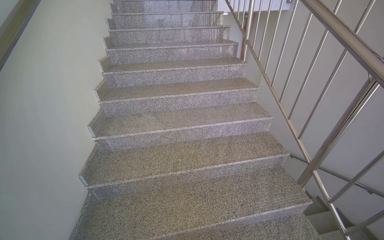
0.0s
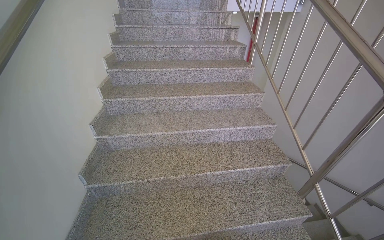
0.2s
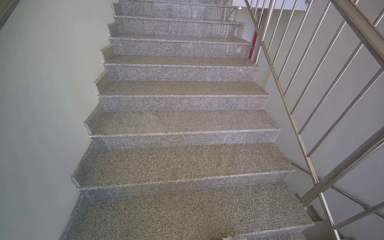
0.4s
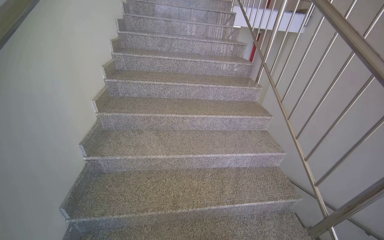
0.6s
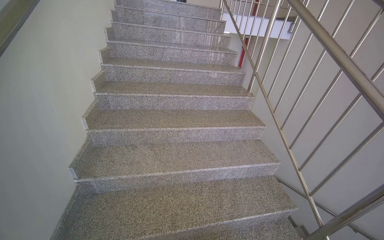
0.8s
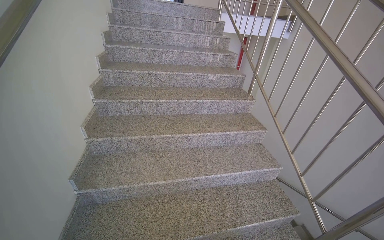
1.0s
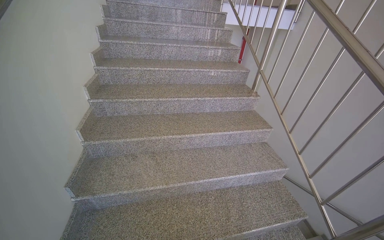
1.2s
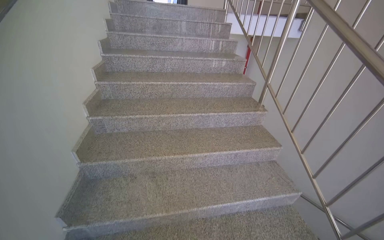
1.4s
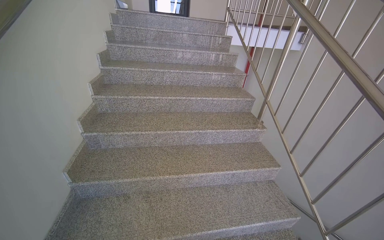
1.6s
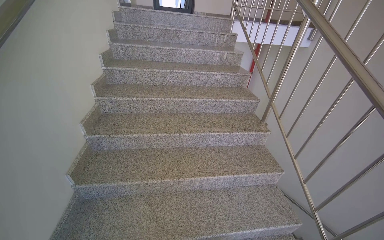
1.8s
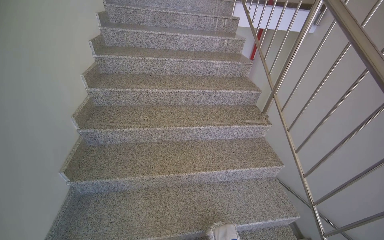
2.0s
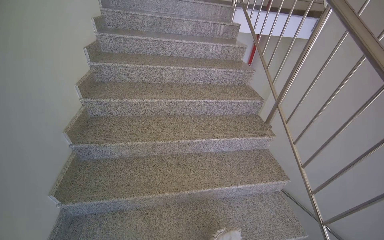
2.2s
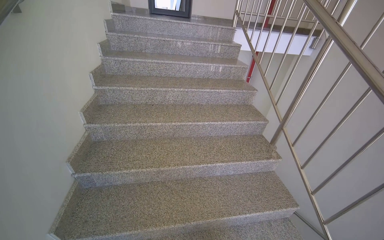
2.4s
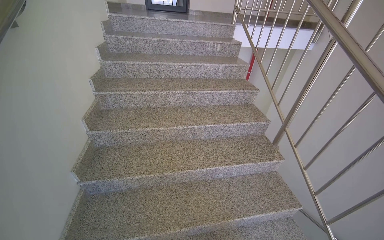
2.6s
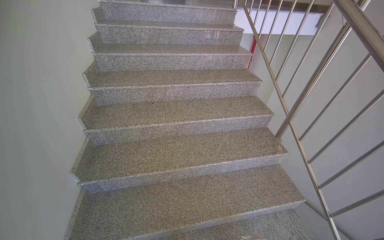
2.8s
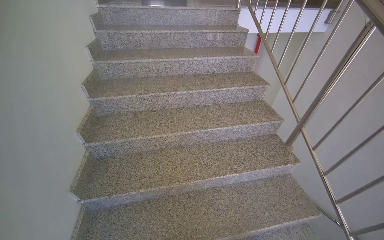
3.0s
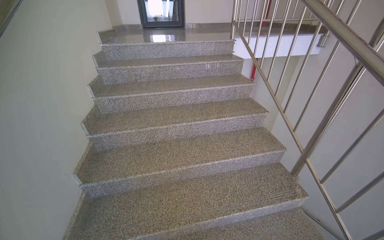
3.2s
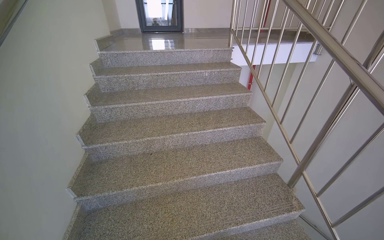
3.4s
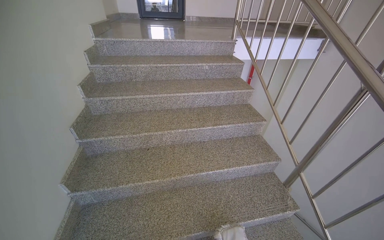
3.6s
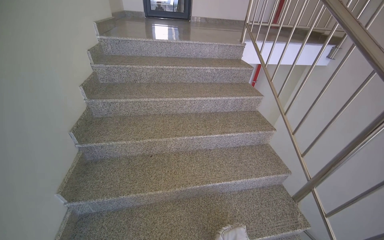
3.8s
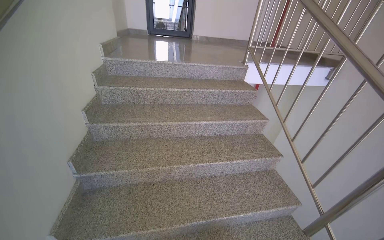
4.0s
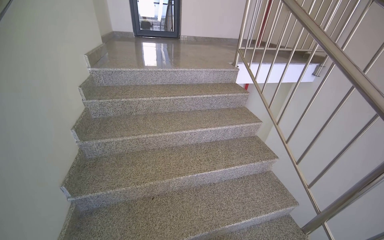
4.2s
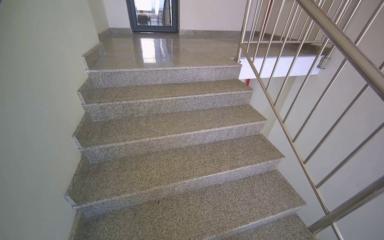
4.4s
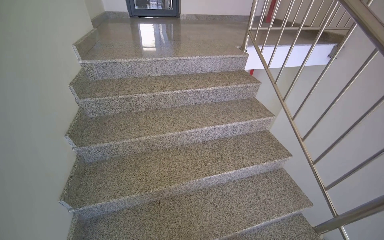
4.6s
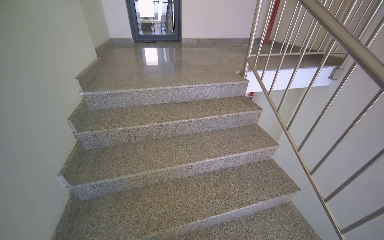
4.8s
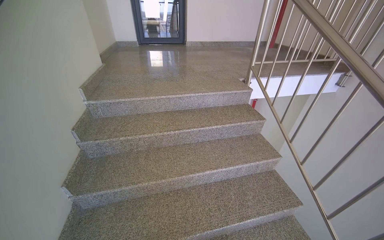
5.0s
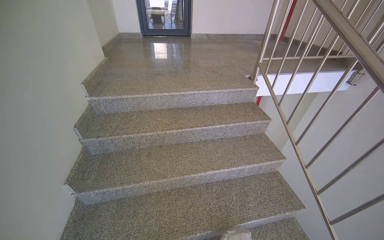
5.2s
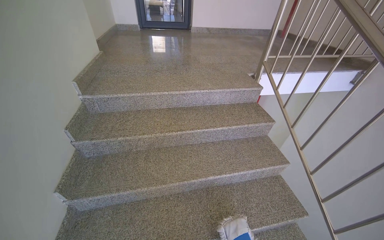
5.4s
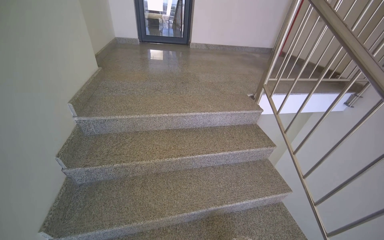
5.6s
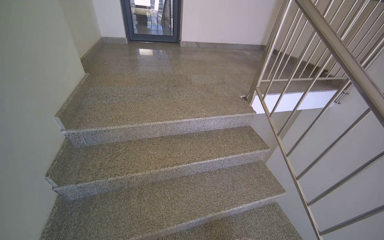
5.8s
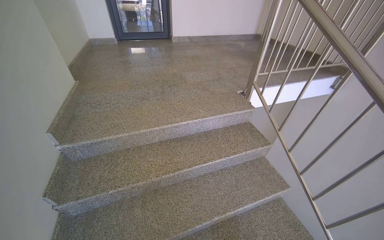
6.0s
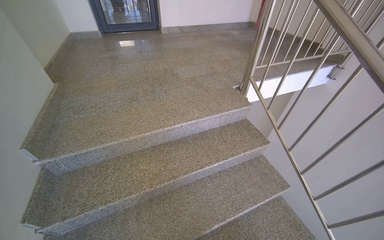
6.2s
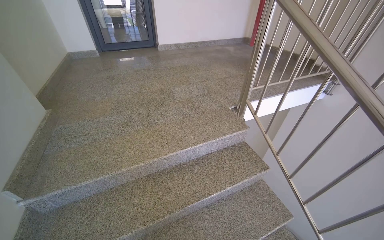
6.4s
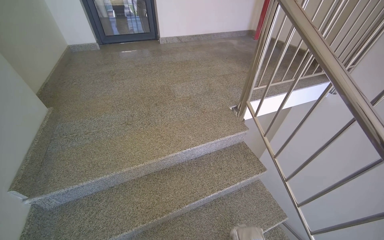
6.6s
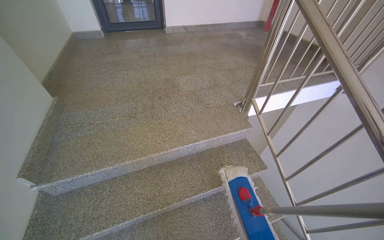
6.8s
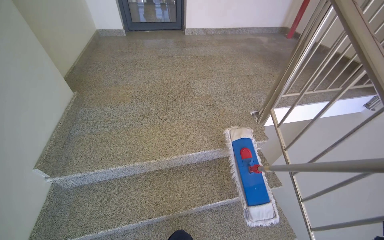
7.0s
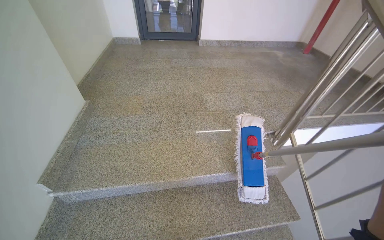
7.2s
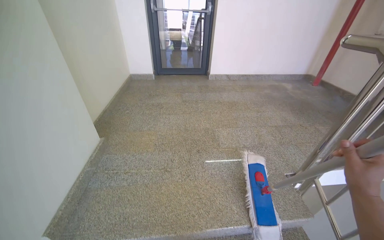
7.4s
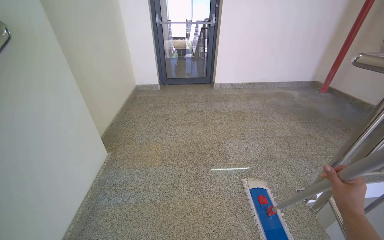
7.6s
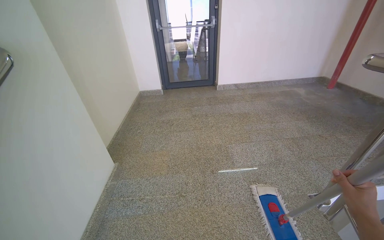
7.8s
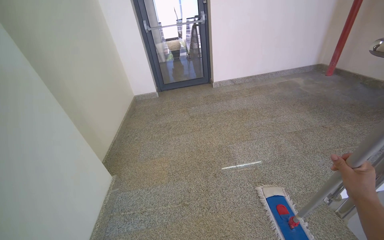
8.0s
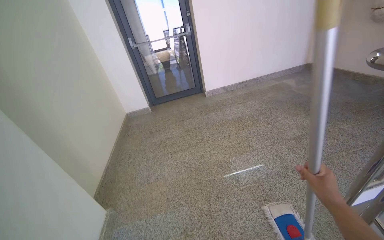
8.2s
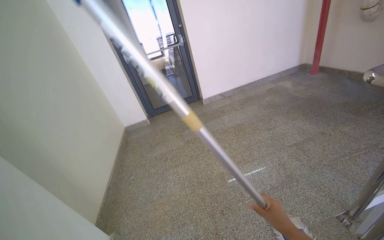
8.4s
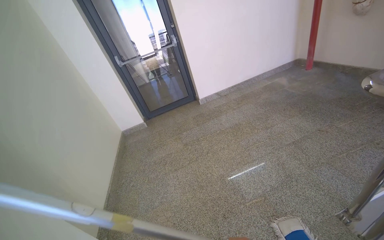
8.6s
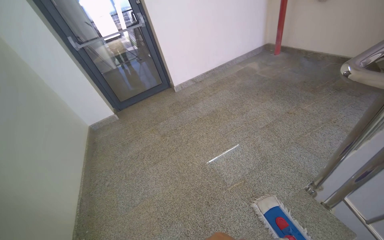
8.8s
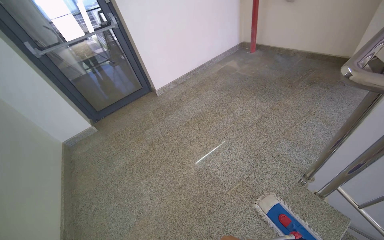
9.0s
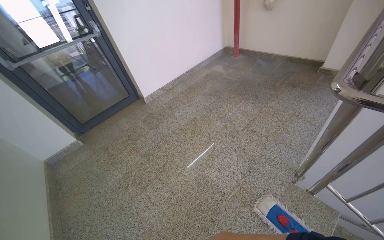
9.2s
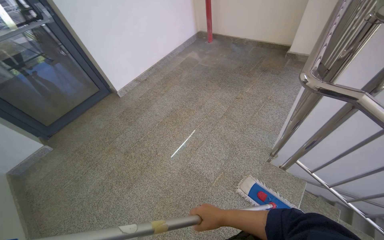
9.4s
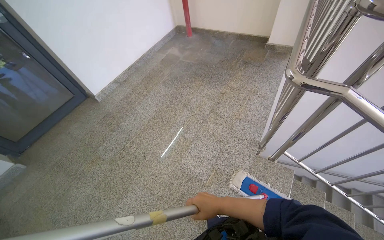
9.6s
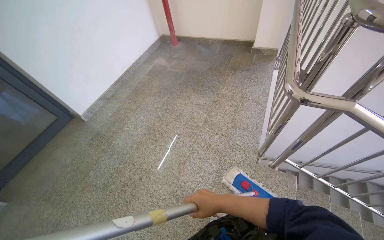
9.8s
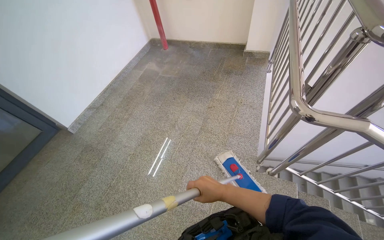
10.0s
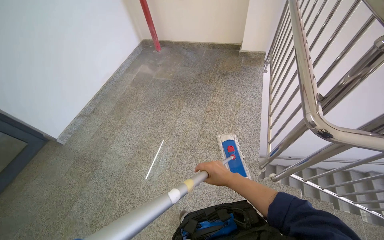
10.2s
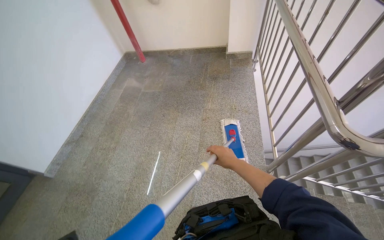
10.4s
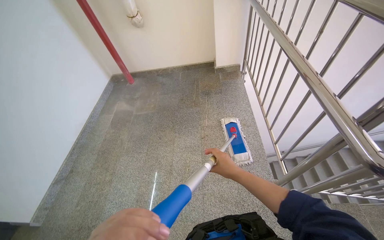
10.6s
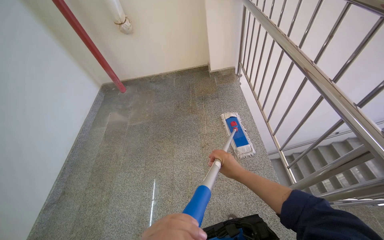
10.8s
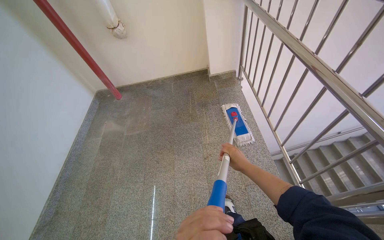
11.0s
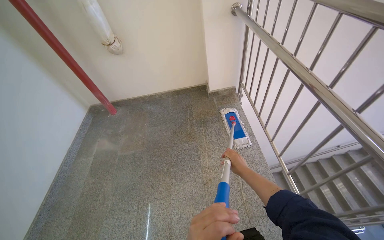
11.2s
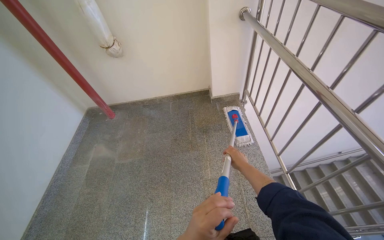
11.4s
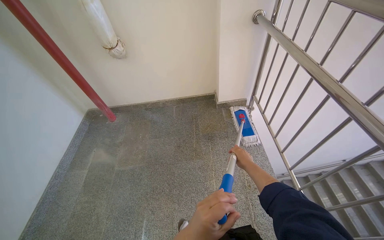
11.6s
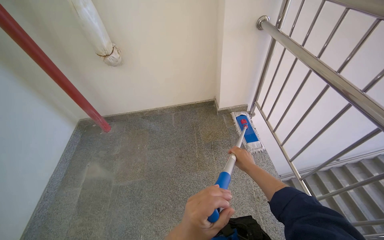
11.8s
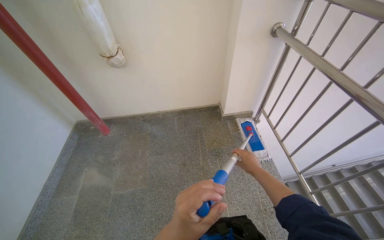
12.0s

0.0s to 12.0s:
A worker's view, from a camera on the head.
Job: mopping floor.
The whole recording: Mopping stairwell floor. The worker mops the floor of the stairwell, including the landing and stairs.
0.0s to 1.6s: The camera is carried some 70 cm.
1.6s to 3.0s: The wearer moves approximately 50 cm.
3.0s to 4.4s: The wearer moves about 60 cm.
4.4s to 6.0s: The camera travels about 70 cm.
6.0s to 7.6s: The camera is carried approximately 60 cm.
7.6s to 9.0s: The head travels some 60 cm. The head turns to the right by approximately 35 degrees.
9.0s to 10.4s: The camera is carried approximately 60 cm. The head rotates roughly 45 degrees to the right.
10.4s to 12.0s: The camera travels some 1 m.

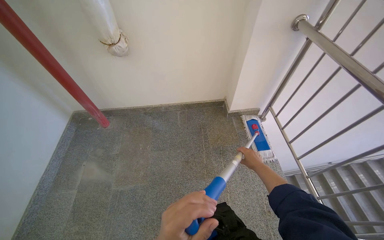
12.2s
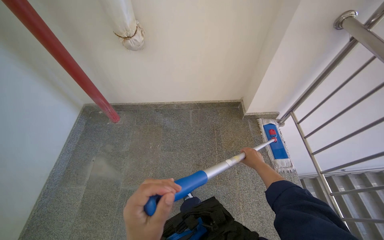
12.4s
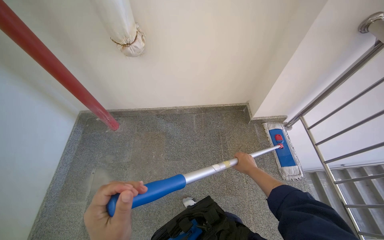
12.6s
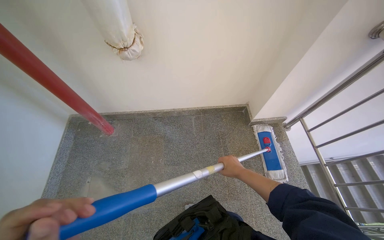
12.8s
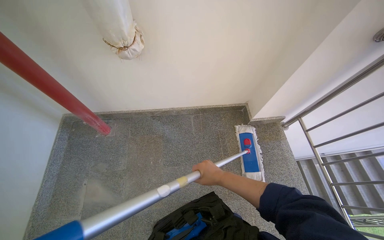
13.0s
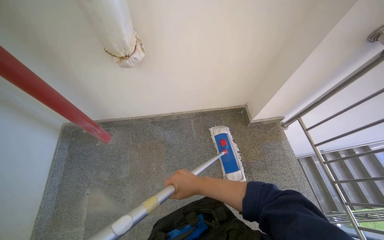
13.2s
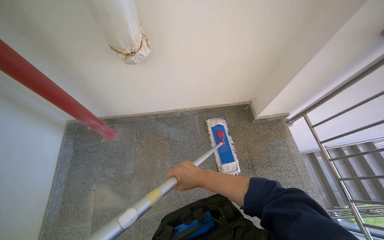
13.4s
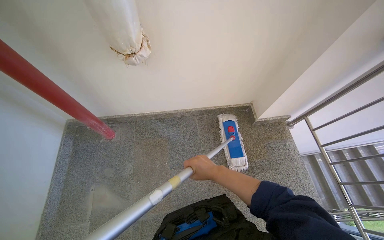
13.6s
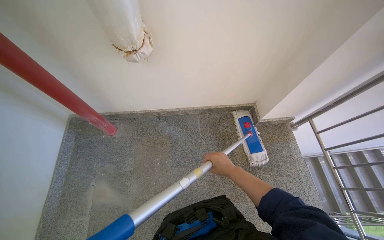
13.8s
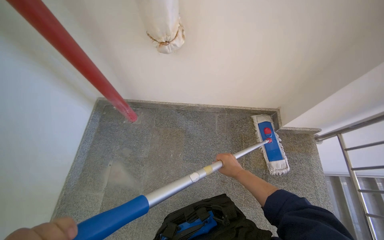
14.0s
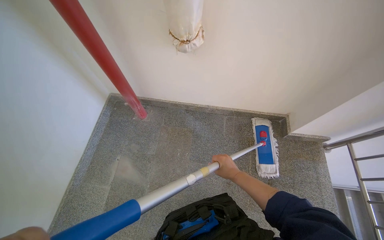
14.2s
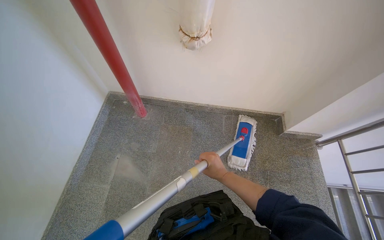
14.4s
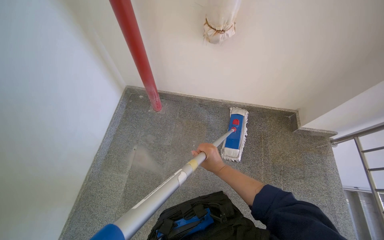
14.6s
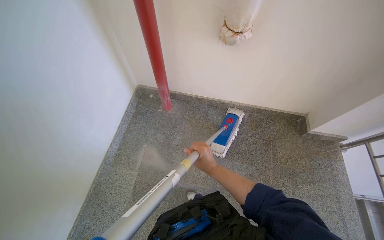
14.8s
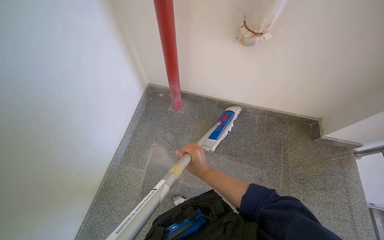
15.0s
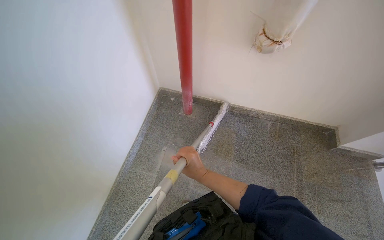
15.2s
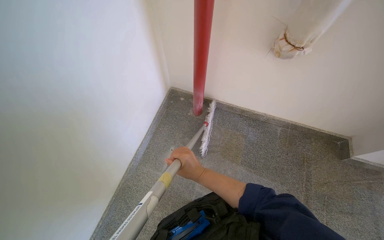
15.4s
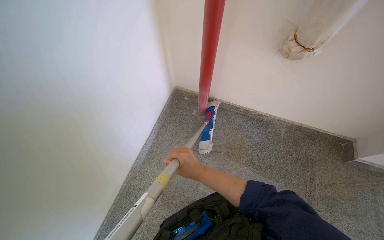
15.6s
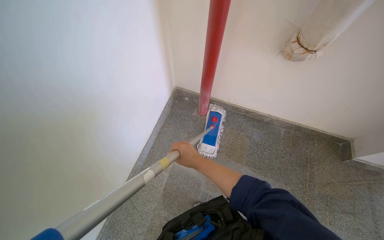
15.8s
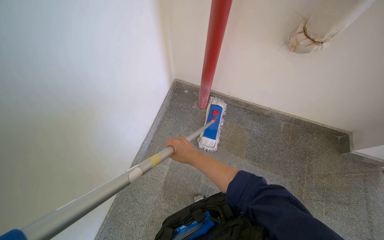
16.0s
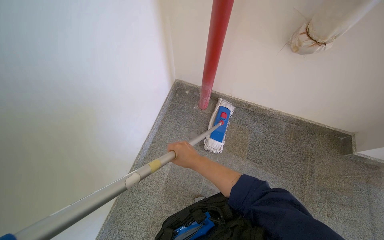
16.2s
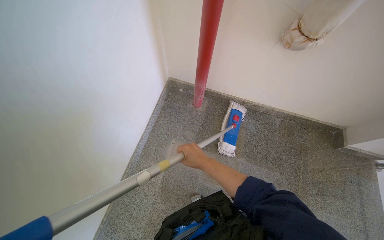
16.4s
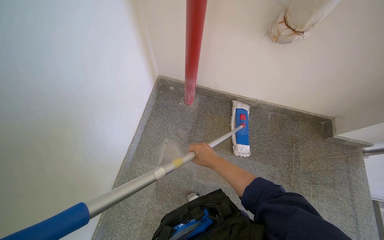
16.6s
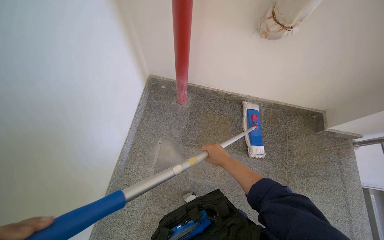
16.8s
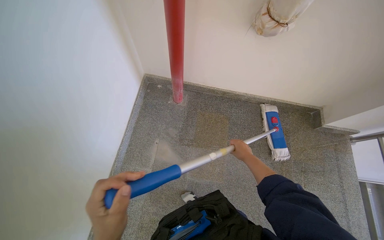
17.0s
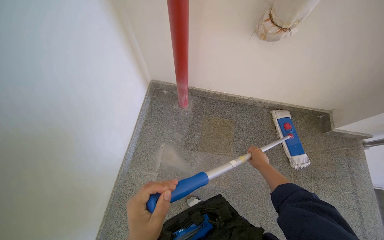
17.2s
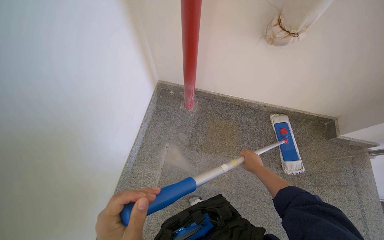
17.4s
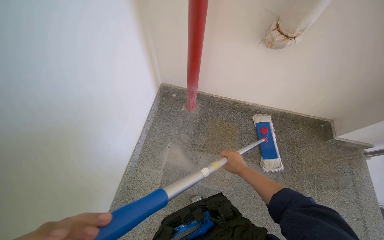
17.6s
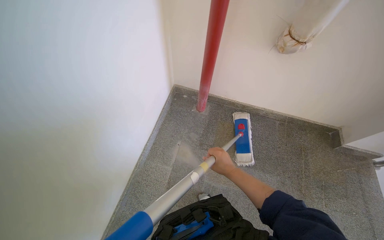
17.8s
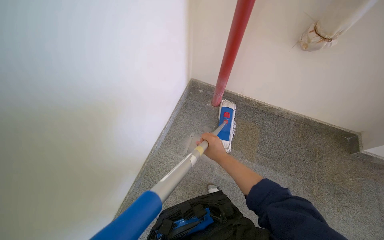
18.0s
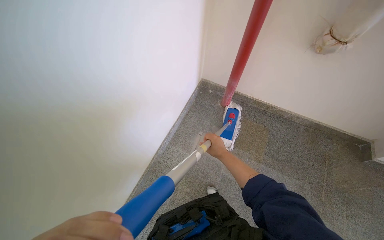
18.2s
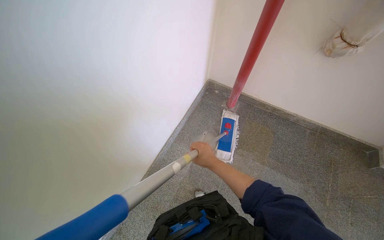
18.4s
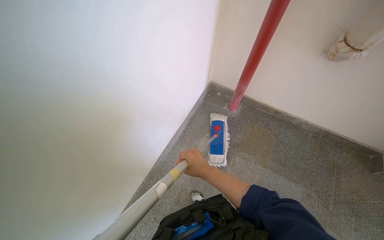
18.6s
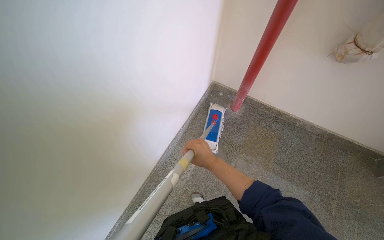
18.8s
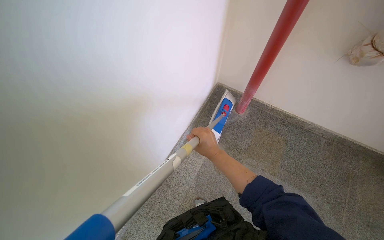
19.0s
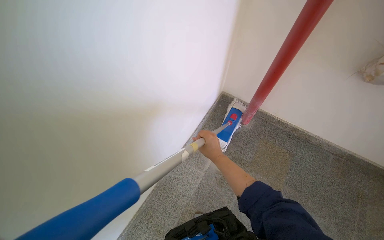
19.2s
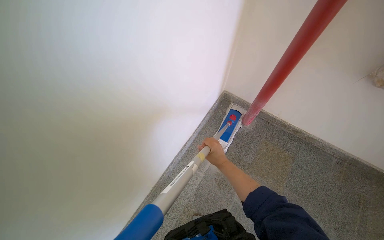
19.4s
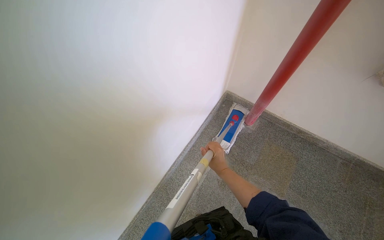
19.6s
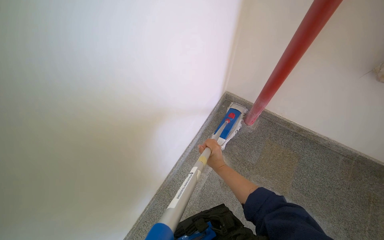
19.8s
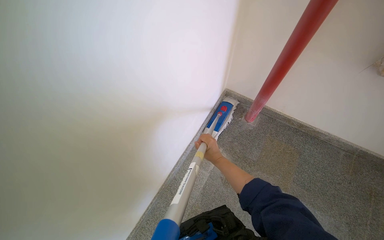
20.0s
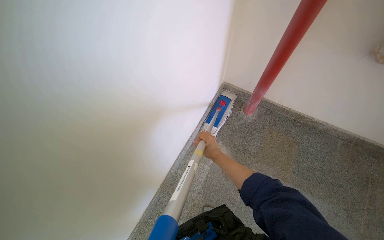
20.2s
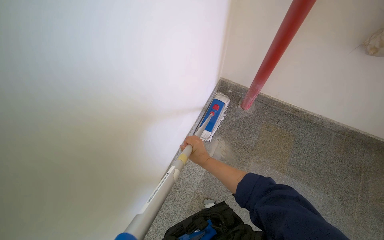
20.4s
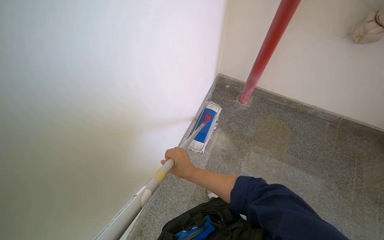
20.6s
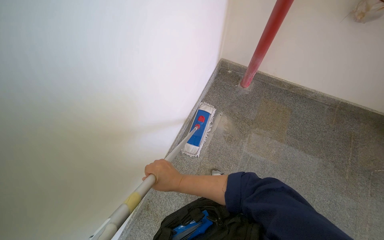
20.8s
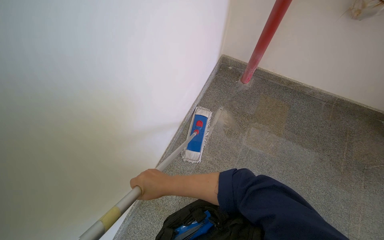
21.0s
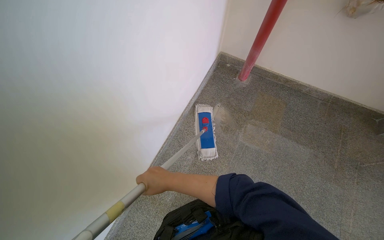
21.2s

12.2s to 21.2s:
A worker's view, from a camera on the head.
Job: mopping floor.
The whole recording: Mopping stairwell floor. The worker mops the floor of the stairwell, including the landing and stairs.
12.2s to 13.8s: The head travels some 50 cm.
13.8s to 15.2s: The camera is carried to the left, some 50 cm. The head rotates roughly 20 degrees to the left.
16.6s to 18.2s: The right hand goes to the right and returns, some 25 cm each way.
19.8s to 21.2s: The right hand moves to the left, approximately 25 cm.
